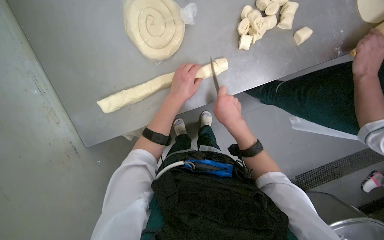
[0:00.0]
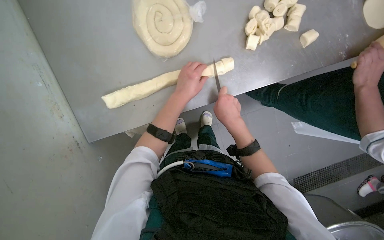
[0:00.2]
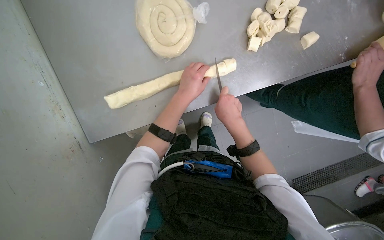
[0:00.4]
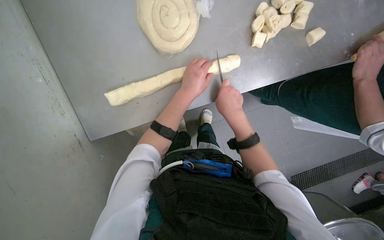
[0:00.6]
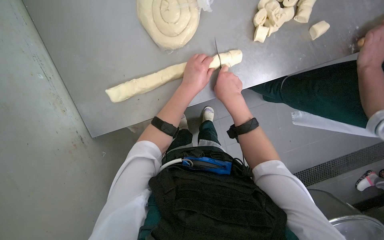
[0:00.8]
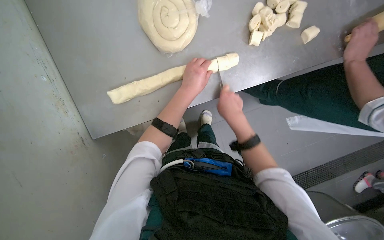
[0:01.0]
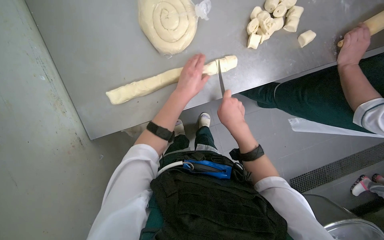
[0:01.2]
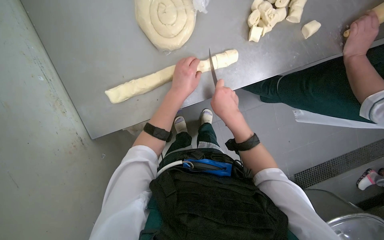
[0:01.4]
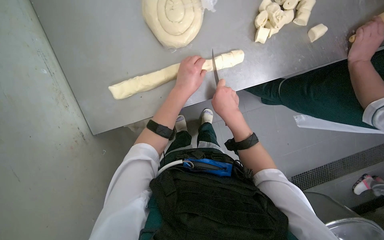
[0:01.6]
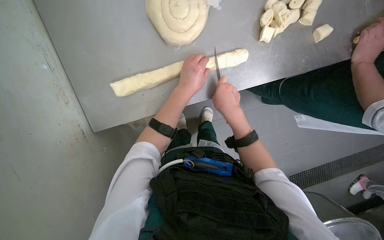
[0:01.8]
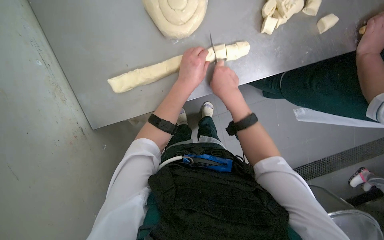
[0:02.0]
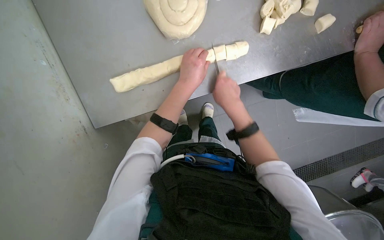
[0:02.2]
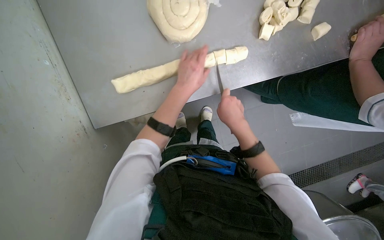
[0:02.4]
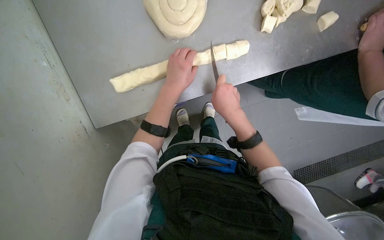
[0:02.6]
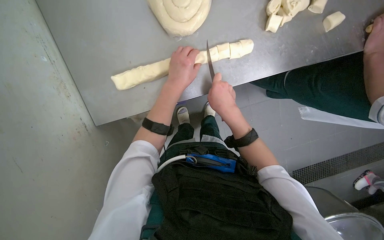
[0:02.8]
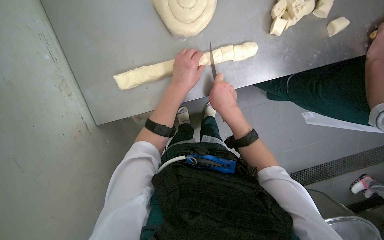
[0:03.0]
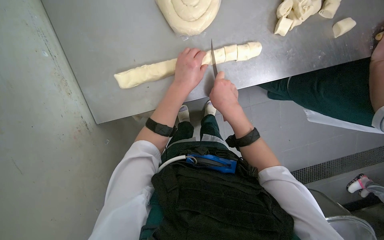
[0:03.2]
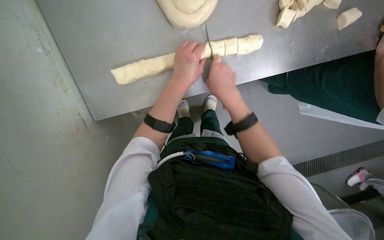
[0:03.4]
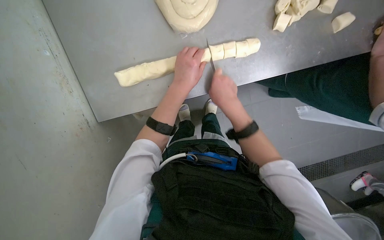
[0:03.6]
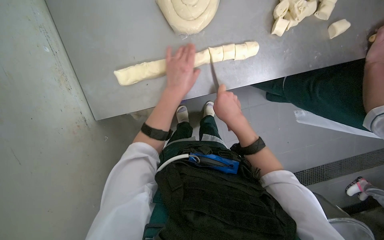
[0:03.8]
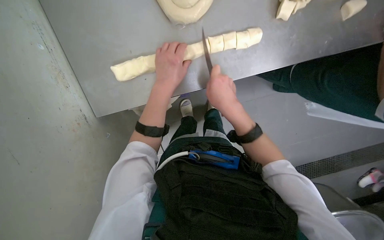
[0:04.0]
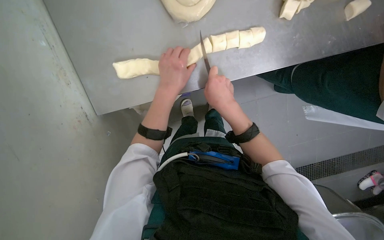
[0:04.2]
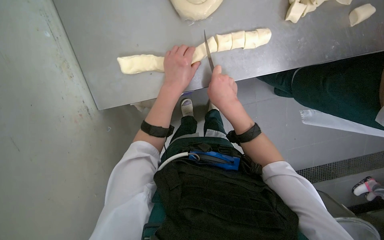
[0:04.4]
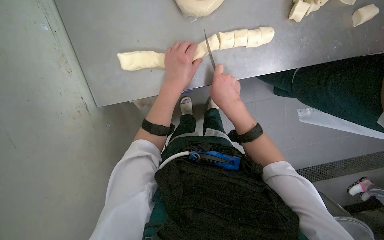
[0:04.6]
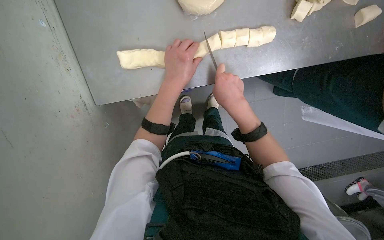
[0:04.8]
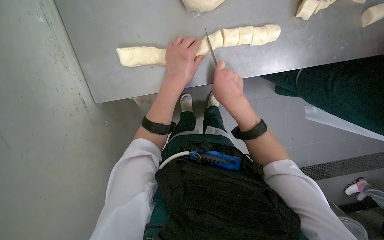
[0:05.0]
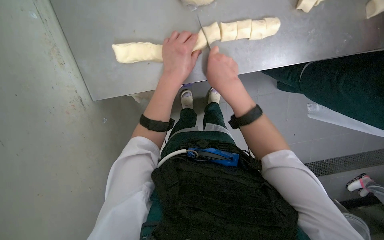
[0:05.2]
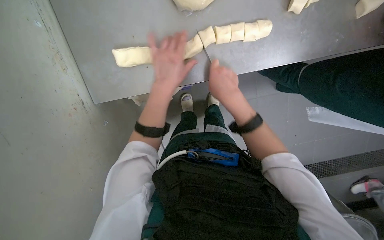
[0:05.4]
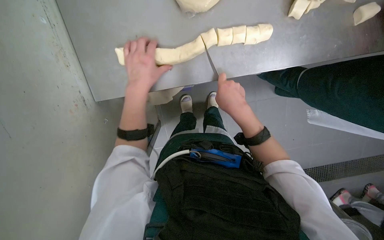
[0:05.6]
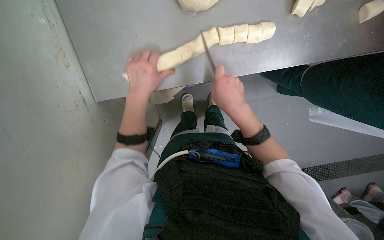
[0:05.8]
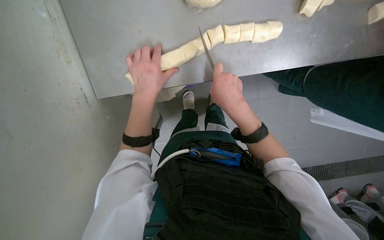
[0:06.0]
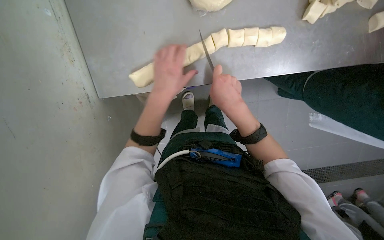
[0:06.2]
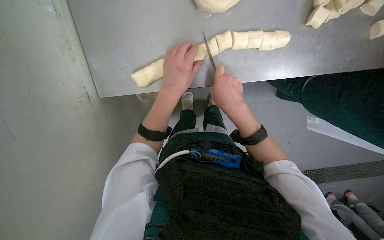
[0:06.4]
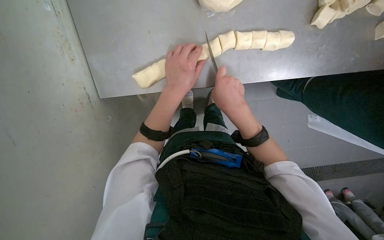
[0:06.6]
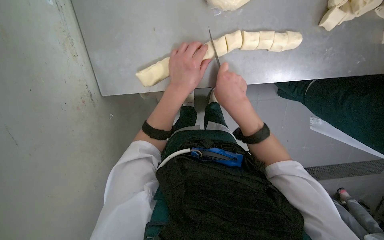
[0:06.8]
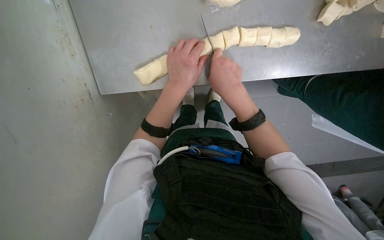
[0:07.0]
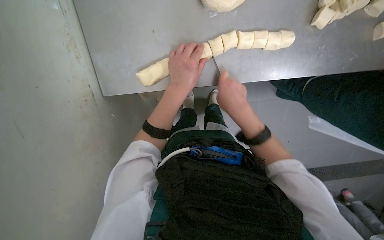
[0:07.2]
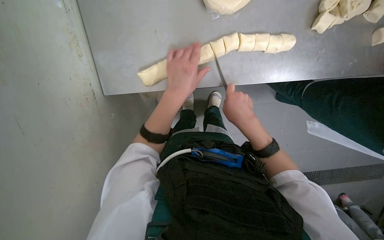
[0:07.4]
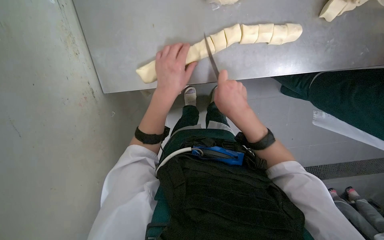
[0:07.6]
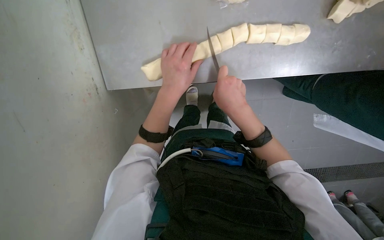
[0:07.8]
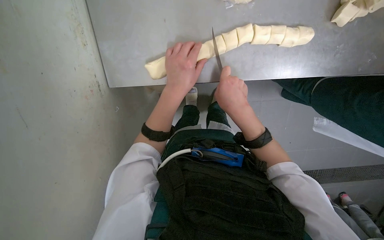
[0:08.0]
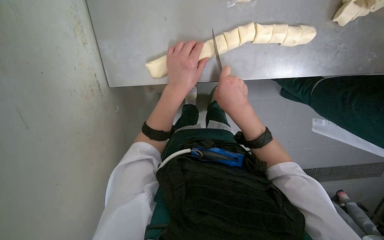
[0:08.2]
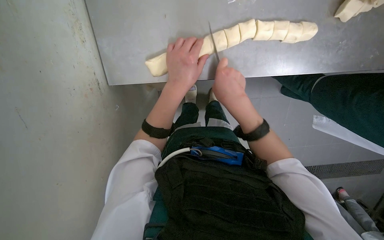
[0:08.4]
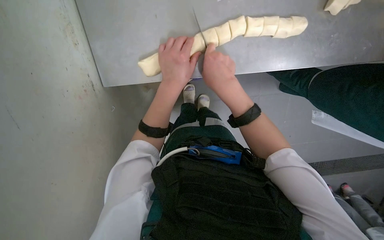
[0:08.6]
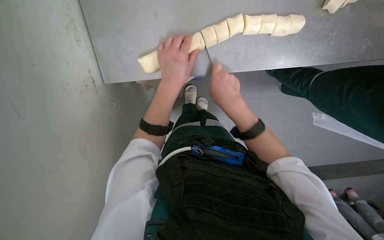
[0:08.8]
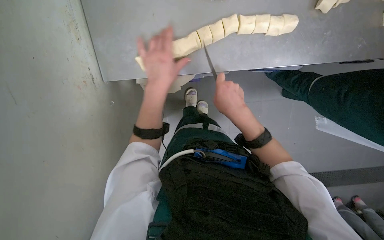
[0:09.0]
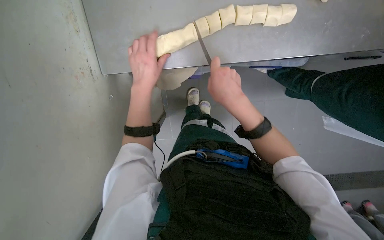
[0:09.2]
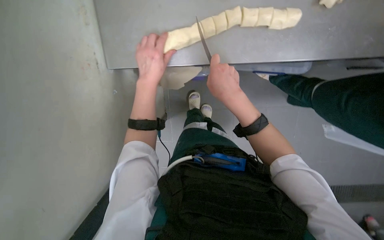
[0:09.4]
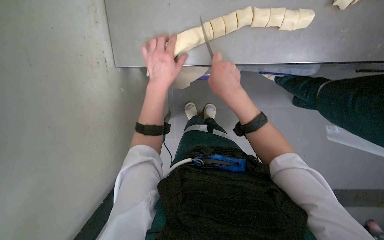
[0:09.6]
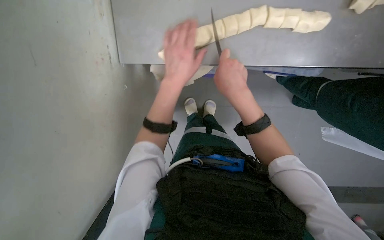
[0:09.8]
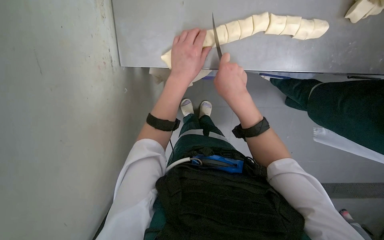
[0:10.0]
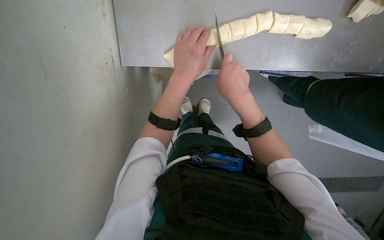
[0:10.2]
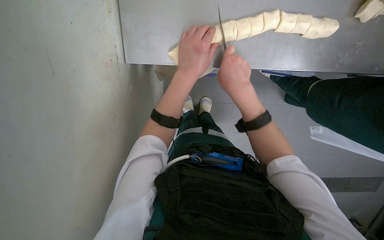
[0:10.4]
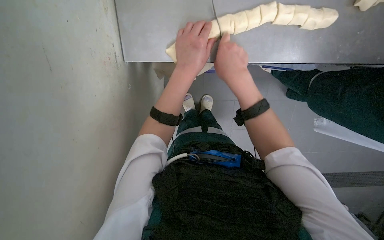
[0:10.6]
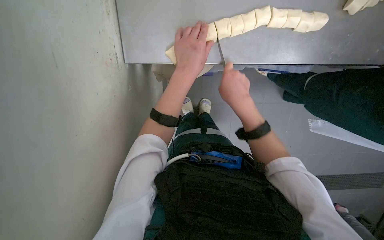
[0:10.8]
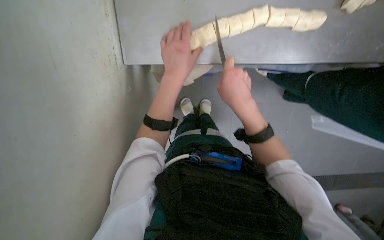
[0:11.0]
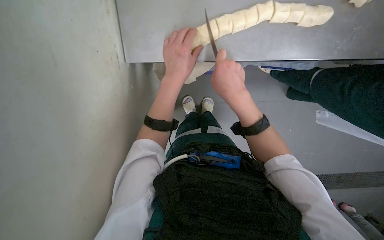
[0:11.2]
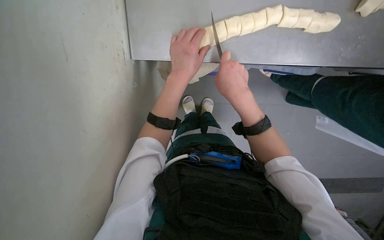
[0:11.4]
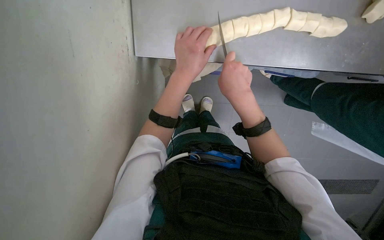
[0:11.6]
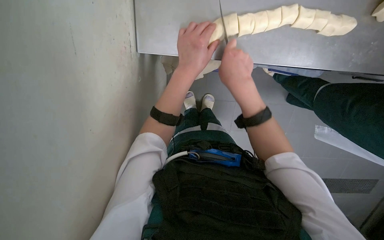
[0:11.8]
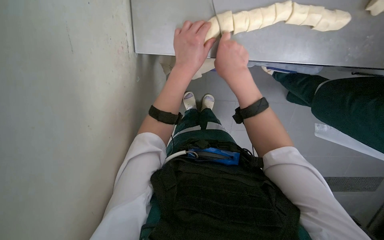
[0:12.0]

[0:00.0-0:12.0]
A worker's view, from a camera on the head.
Job: preparing food.
The whole recording: Cutting dough strands into pieces. The worker cuts long dough strands into smaller pieces with a knife.
0:00.0 to 0:03.0: The hands stay close to where they were, moving slightly.
0:03.0 to 0:04.4: The hands are busy where they are.
0:04.4 to 0:06.0: The left hand travels to the left by approximately 10 cm.
0:06.0 to 0:10.4: The hands make small movements and keep their place.
0:10.4 to 0:12.0: The hands are busy where they are.

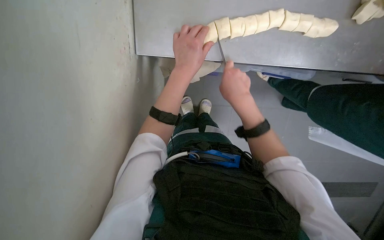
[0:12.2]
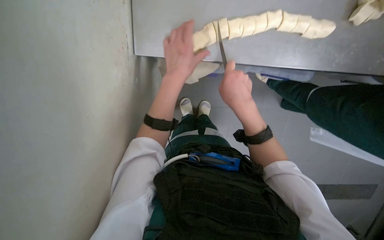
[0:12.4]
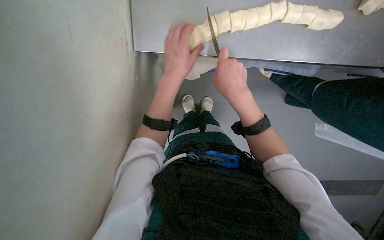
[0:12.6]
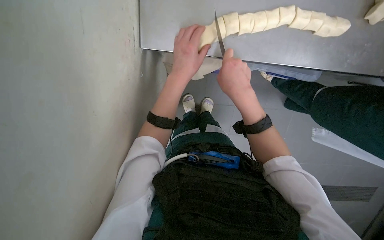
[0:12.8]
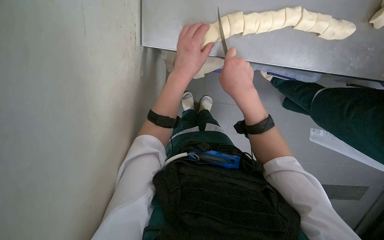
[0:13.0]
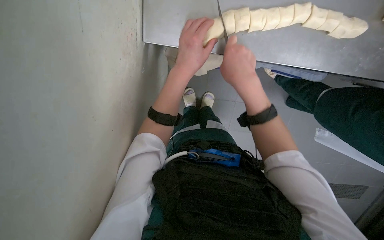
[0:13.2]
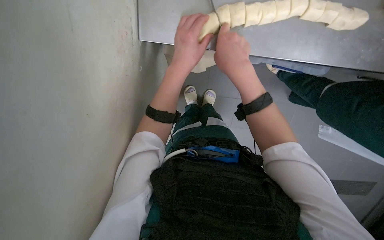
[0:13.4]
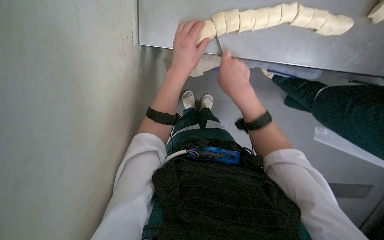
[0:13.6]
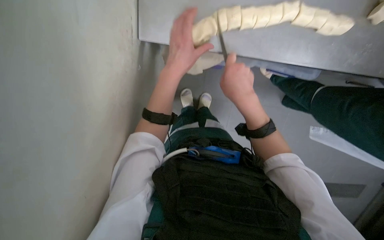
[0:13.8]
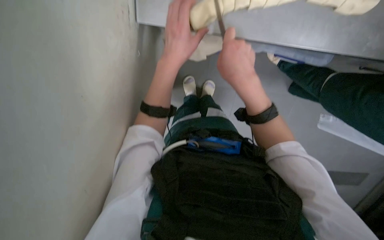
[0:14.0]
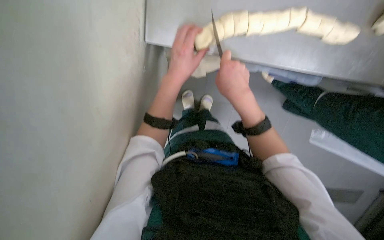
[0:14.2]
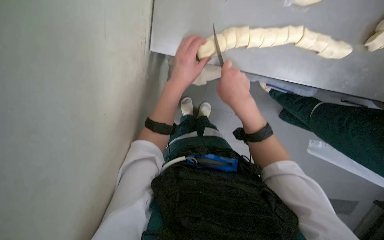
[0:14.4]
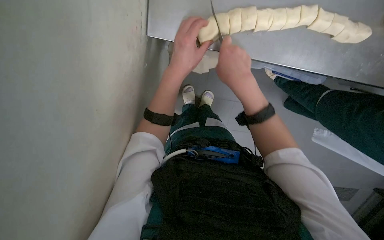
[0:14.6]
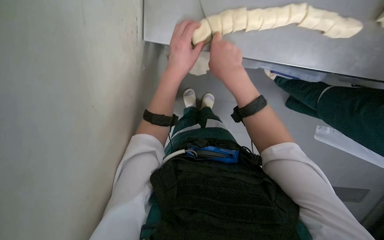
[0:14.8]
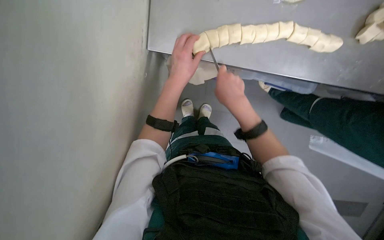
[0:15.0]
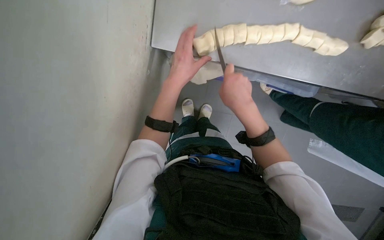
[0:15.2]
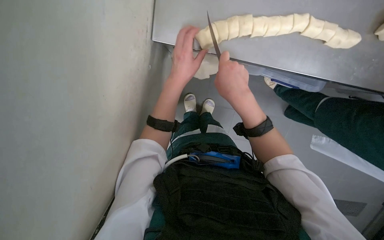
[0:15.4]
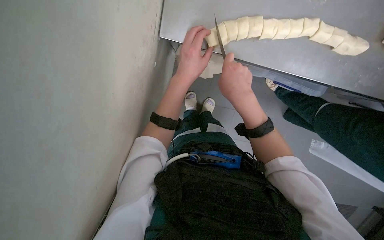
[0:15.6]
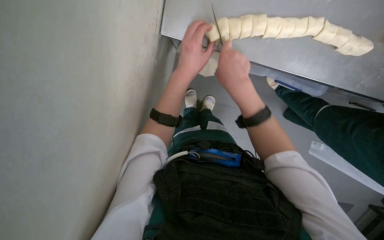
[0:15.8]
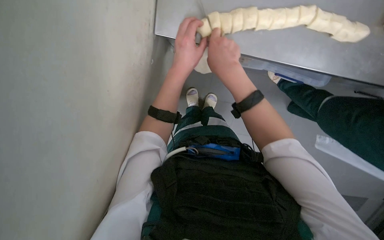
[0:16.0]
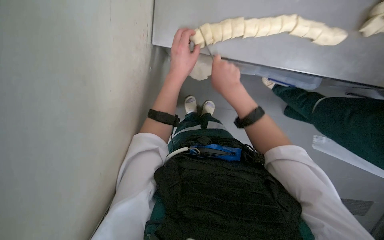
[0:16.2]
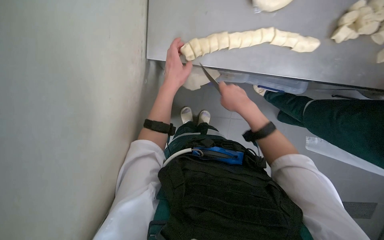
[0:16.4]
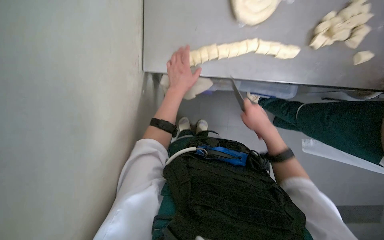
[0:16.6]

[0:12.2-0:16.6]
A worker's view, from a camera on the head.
Job: preparing food.
The whole recording: Cutting dough strands into pieces. The worker cuts long dough strands into smaller pieces with a knife.
0:12.2 to 0:13.6: The hands are busy where they are.
0:13.6 to 0:15.2: The hands make small movements and keep their place.
0:15.2 to 0:16.6: The right hand moves to the right and down the picture, roughly 20 cm.

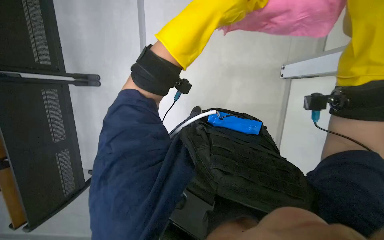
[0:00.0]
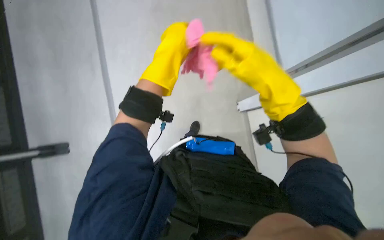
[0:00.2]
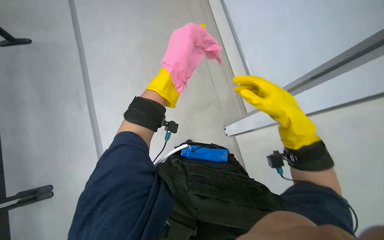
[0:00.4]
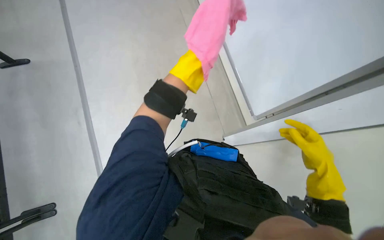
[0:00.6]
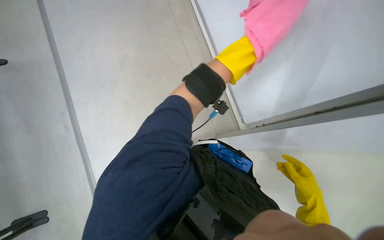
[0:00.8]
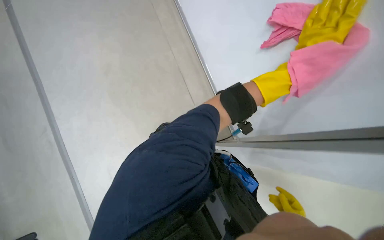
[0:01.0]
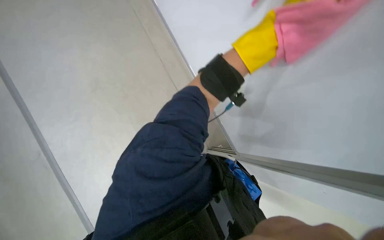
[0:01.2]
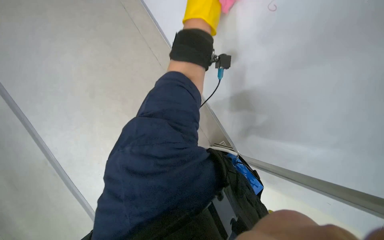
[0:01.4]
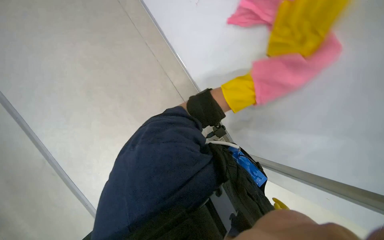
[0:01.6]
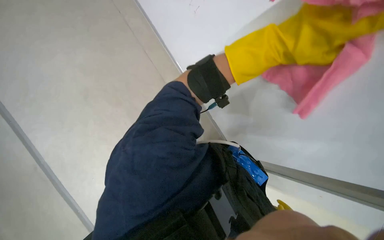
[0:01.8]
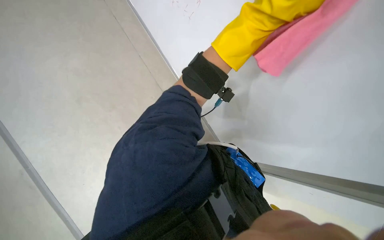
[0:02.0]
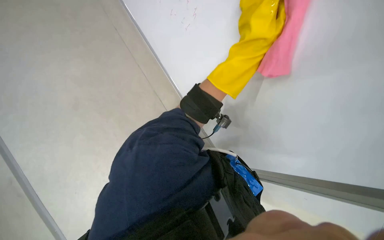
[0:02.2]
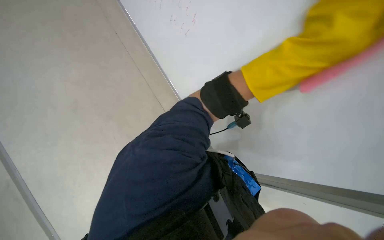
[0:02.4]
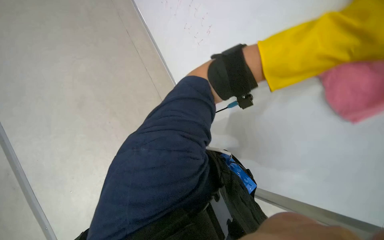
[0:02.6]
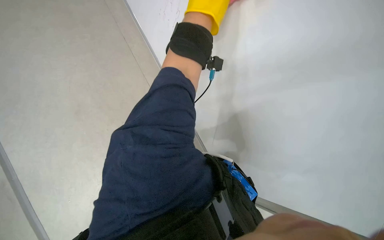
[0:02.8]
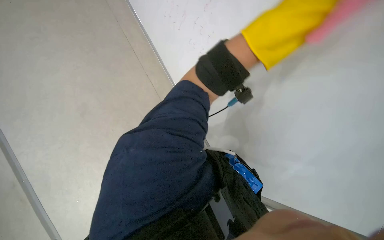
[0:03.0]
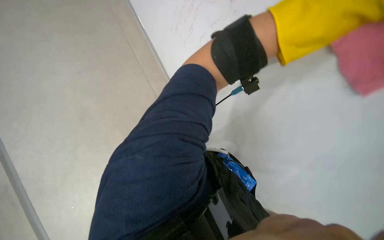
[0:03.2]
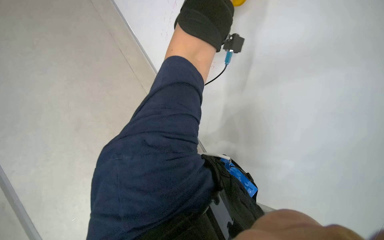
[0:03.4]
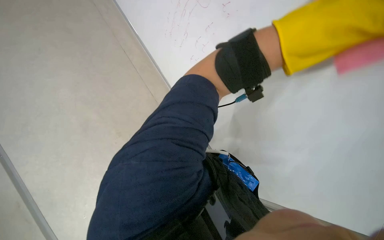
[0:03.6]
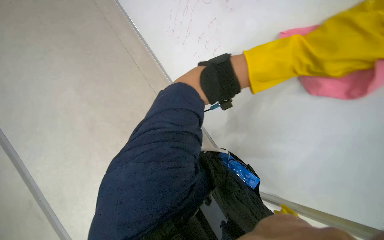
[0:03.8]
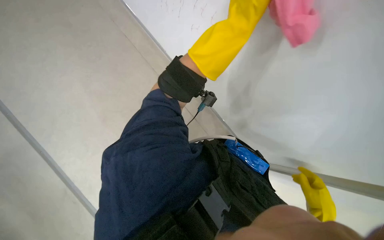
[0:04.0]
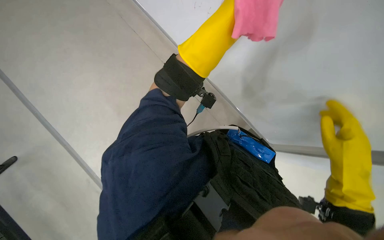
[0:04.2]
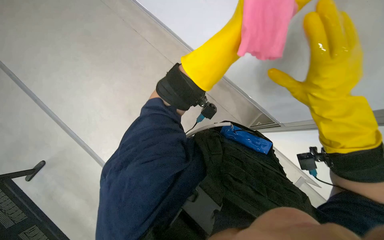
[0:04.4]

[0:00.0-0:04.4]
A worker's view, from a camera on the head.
Job: wiping surfaces.
The whole recording: Cleaning whiteboard. The worker cleans the whiteboard with a pink cloth.
0:00.0 to 0:01.4: The head rotates some 35 degrees to the left.
0:01.4 to 0:03.0: The left hand goes about 35 cm to the right.
0:03.0 to 0:04.4: The left hand goes up and down the picture, some 30 cm each way, reversing 2 times.
